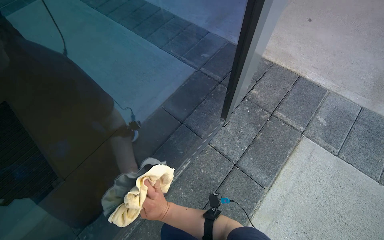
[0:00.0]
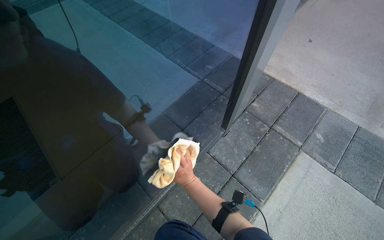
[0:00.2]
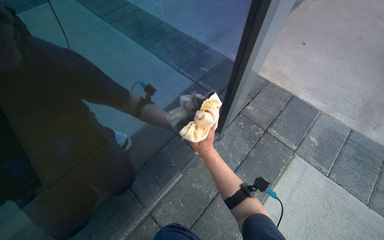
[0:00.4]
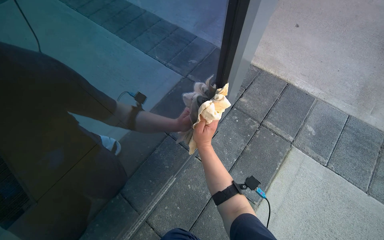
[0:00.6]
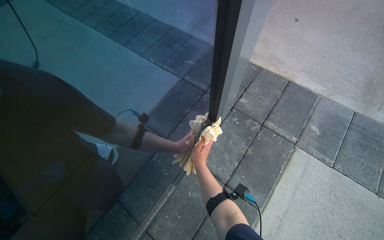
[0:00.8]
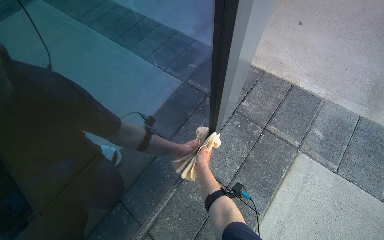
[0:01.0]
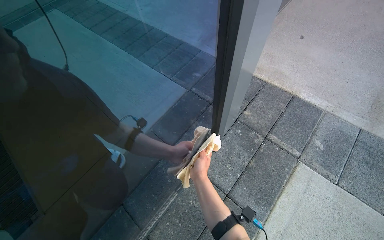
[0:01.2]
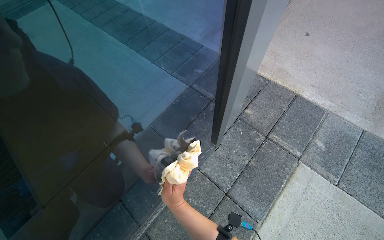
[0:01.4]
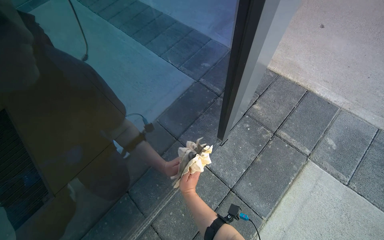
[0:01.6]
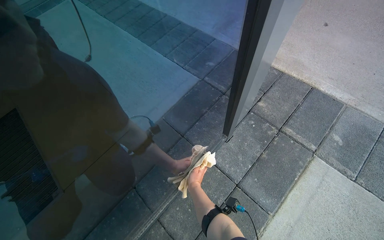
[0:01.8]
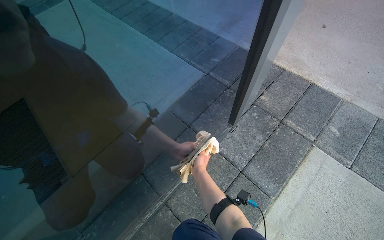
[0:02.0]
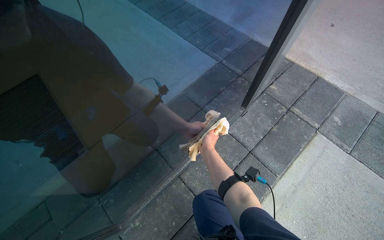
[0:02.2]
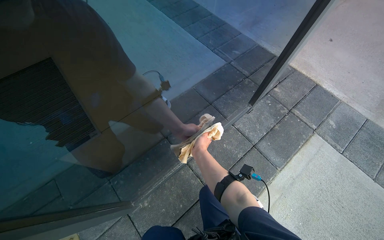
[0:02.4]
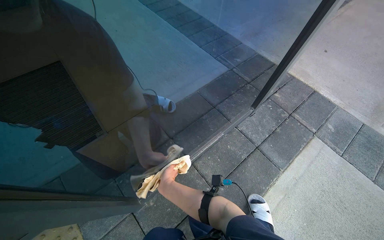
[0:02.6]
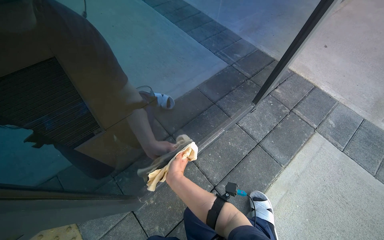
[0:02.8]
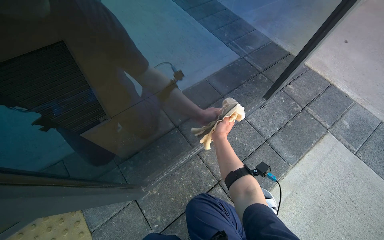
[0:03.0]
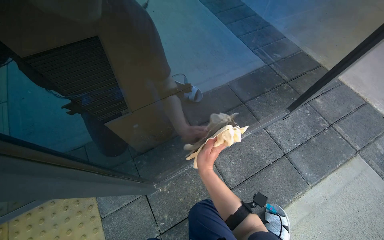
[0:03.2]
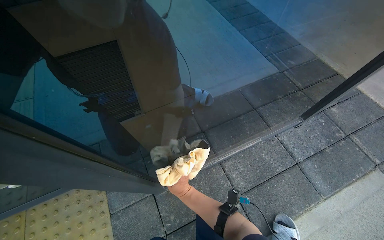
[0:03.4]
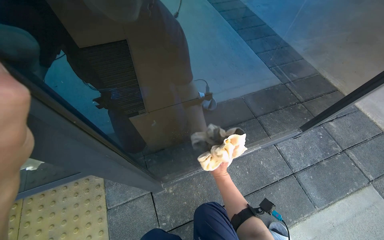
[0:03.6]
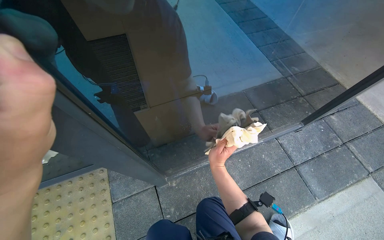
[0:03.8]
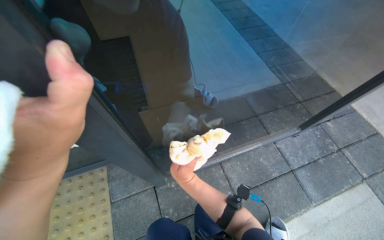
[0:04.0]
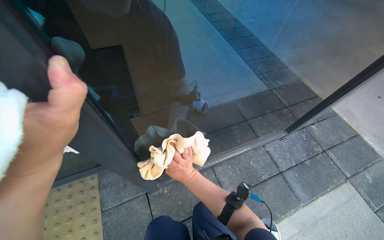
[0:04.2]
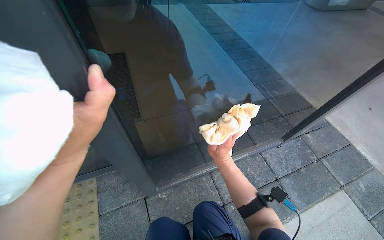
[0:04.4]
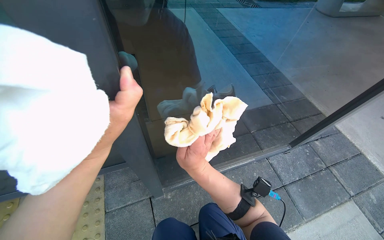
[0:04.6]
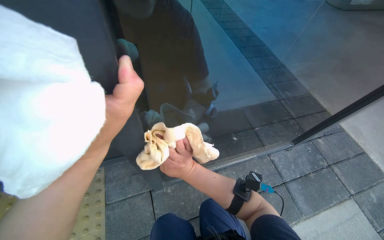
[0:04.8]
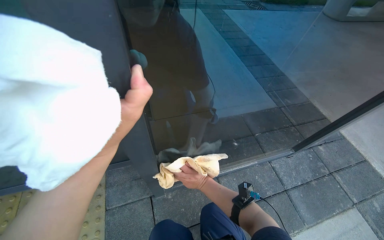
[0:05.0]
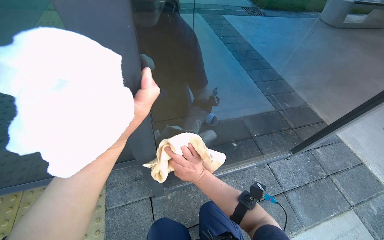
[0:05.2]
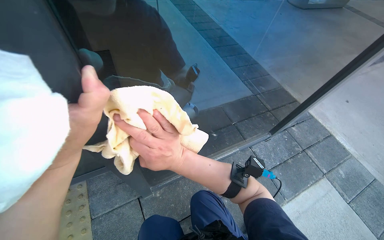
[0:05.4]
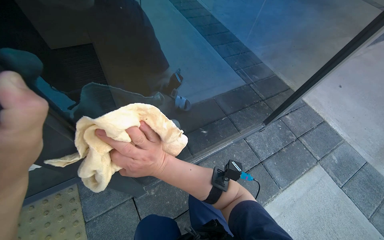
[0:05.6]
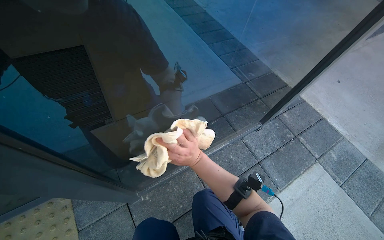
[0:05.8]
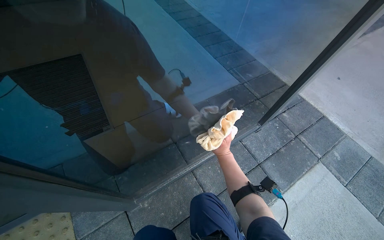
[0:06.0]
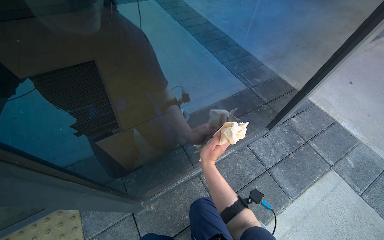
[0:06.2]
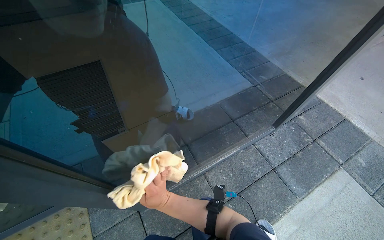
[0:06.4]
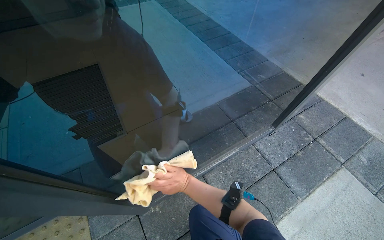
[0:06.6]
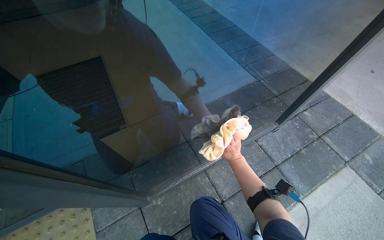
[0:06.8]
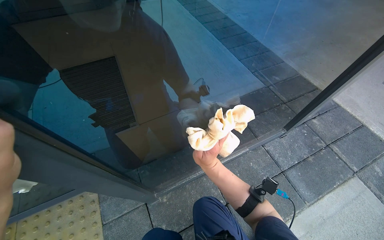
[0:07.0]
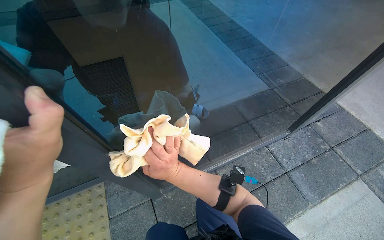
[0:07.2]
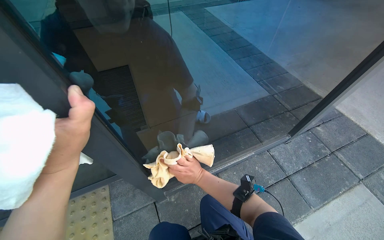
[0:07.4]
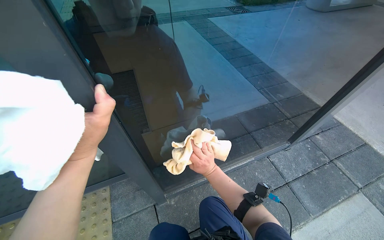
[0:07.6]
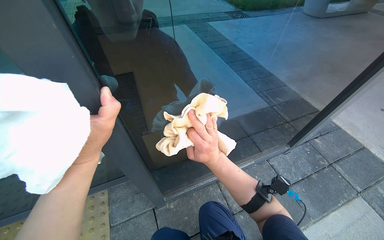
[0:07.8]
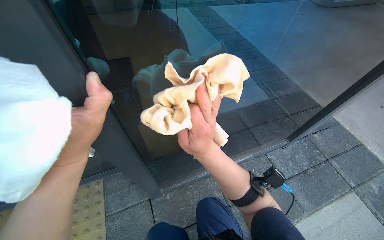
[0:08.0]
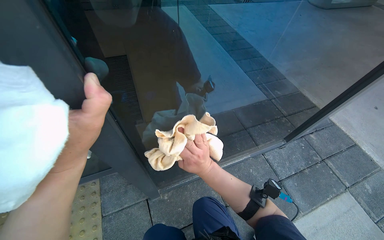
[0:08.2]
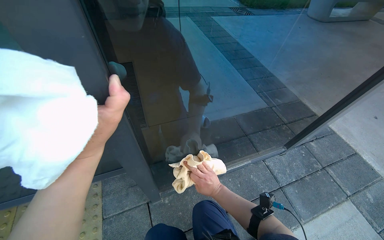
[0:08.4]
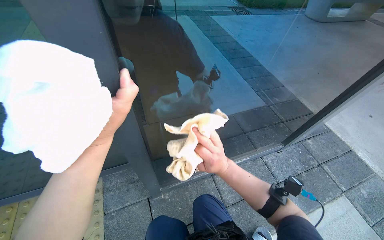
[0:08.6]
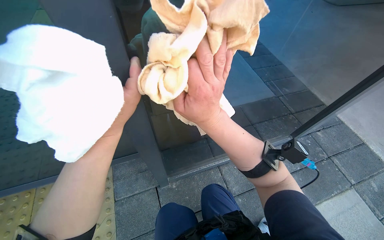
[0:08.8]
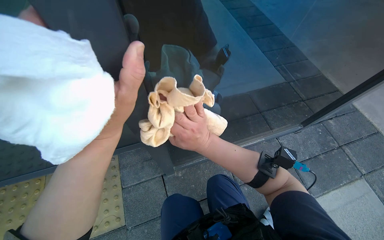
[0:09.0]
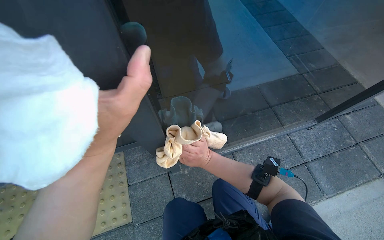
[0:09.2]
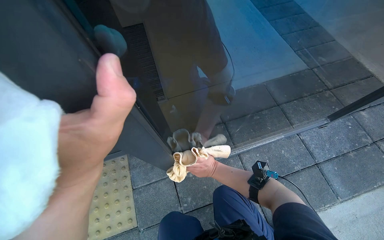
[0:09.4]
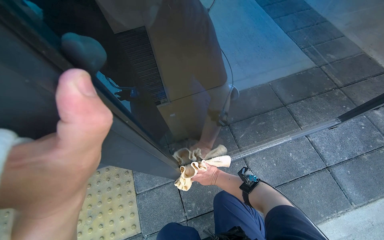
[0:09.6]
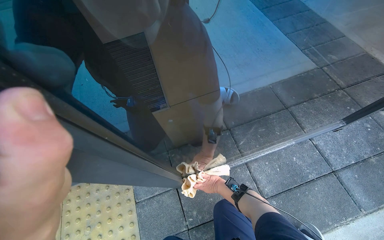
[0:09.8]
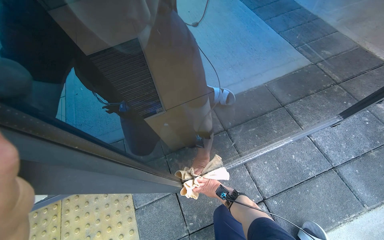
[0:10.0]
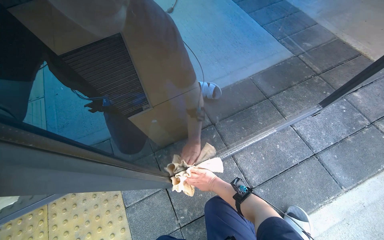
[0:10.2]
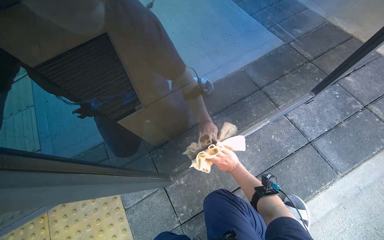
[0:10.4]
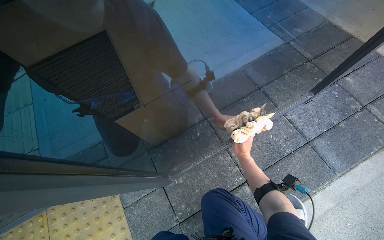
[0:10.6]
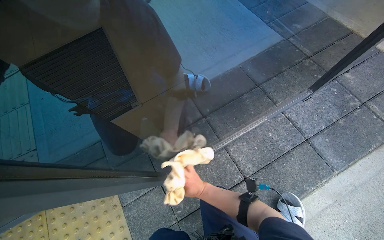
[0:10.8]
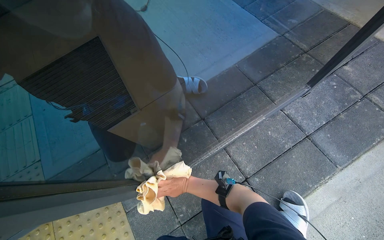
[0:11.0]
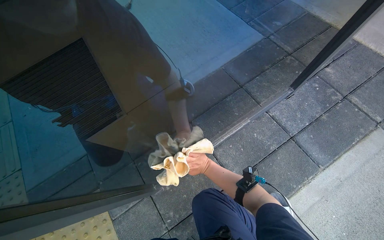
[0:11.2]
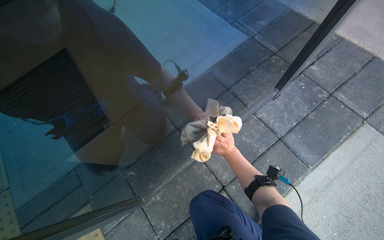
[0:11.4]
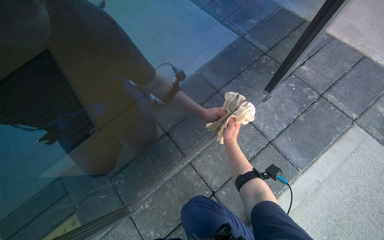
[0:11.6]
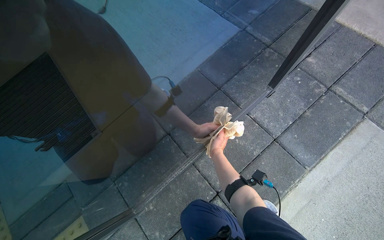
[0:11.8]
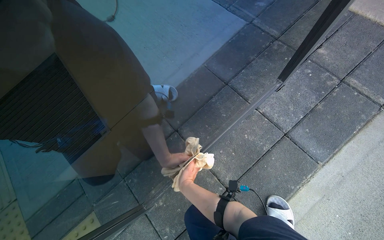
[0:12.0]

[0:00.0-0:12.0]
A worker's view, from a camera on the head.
Job: cleaning windows.
The whole recording: Cleaning glass door. The worker cleans the glass door using a squeegee and then wipes it with a cloth, also cleaning the door handle.
0:01.6 to 0:03.0: The camera travels about 50 cm.
0:03.0 to 0:04.4: The right hand goes farther from the camera and returns, approximately 20 cm each way.
0:04.4 to 0:06.0: The right hand swings nearer and farther, approximately 35 cm each way, with 3 reversals.
0:06.0 to 0:07.6: The right hand moves nearer and farther over about 25 cm, changing direction 3 times.
0:07.6 to 0:09.0: The right hand moves nearer and farther over roughly 25 cm, changing direction 3 times.
0:09.0 to 0:10.4: The right hand shifts roughly 40 cm farther from the camera, to the right and down the picture.

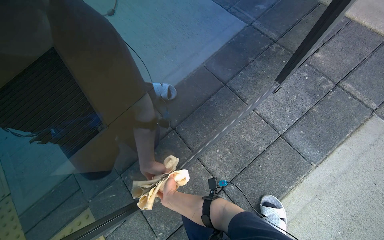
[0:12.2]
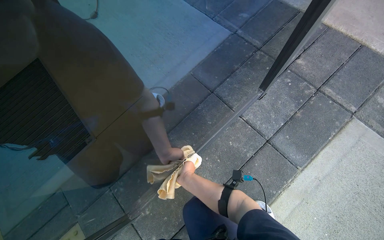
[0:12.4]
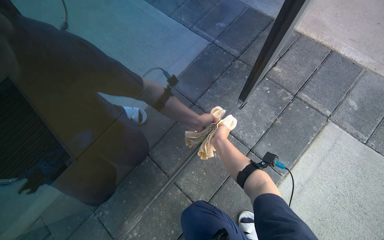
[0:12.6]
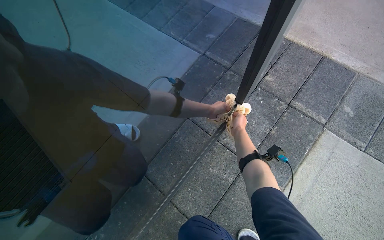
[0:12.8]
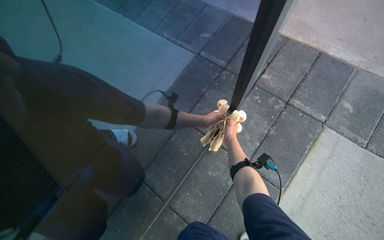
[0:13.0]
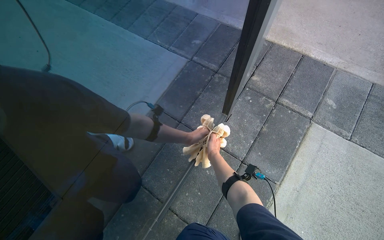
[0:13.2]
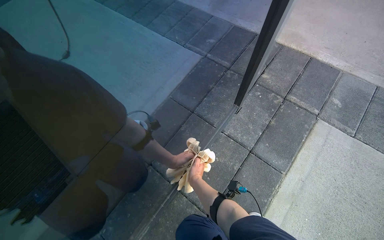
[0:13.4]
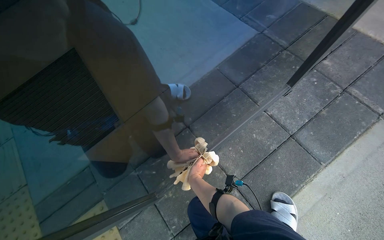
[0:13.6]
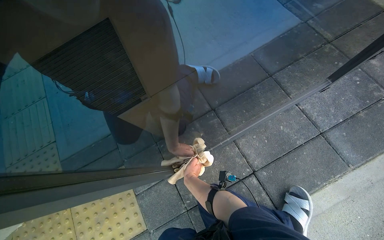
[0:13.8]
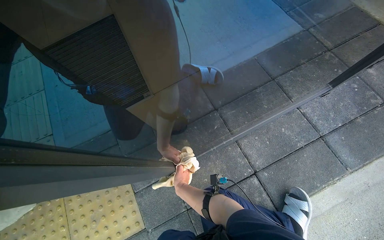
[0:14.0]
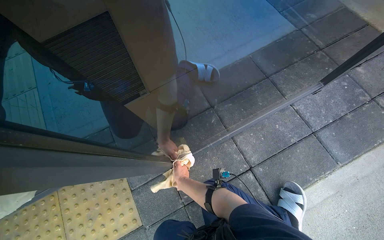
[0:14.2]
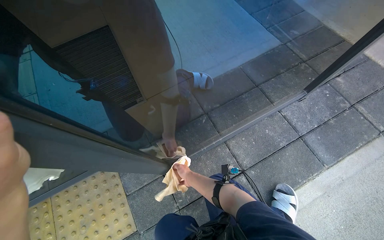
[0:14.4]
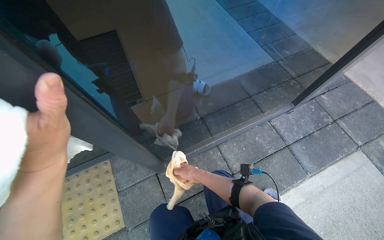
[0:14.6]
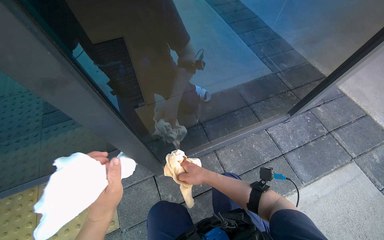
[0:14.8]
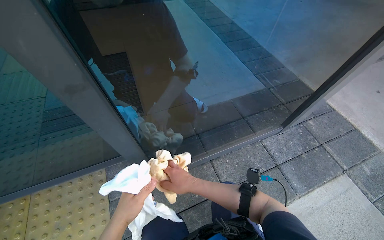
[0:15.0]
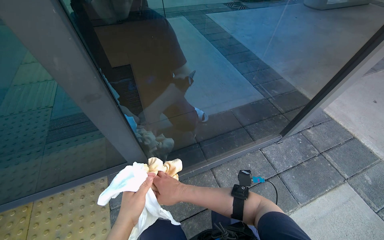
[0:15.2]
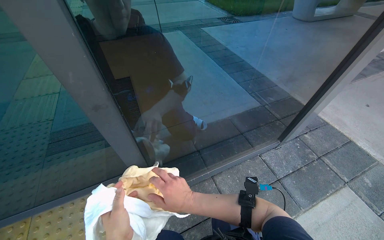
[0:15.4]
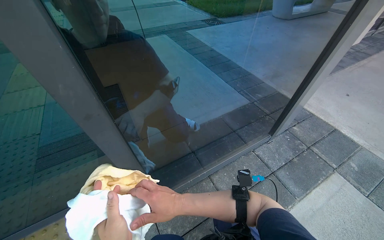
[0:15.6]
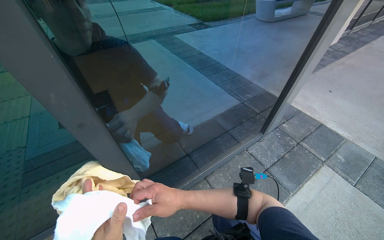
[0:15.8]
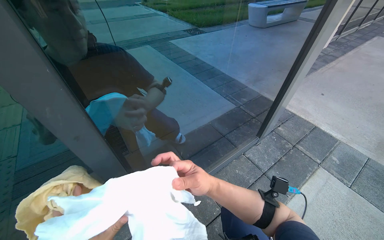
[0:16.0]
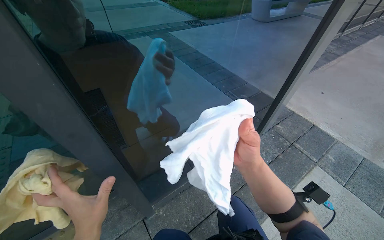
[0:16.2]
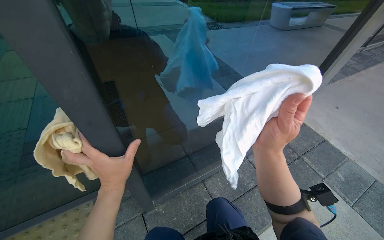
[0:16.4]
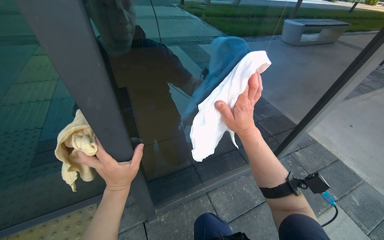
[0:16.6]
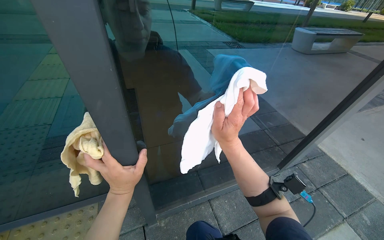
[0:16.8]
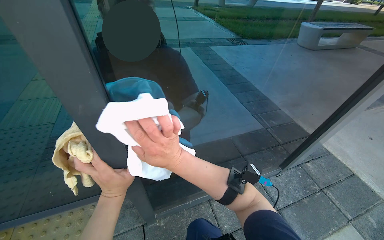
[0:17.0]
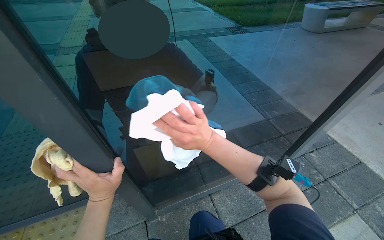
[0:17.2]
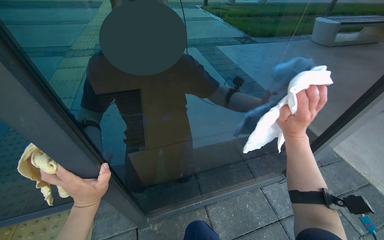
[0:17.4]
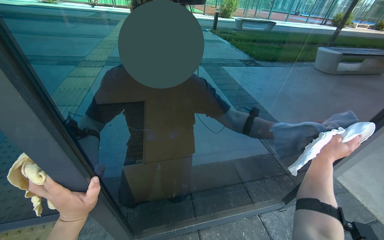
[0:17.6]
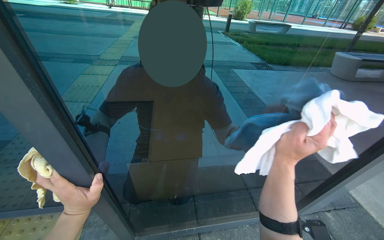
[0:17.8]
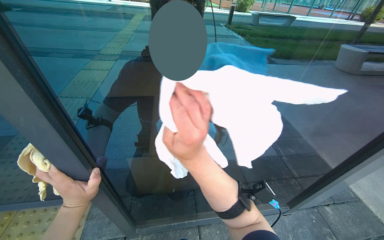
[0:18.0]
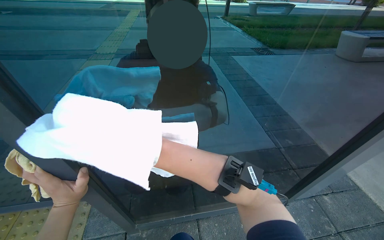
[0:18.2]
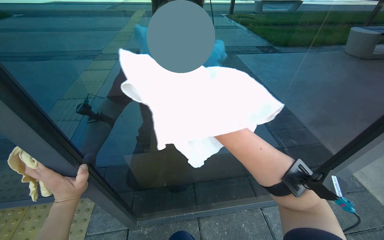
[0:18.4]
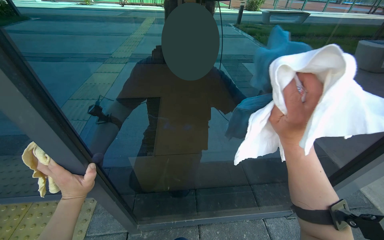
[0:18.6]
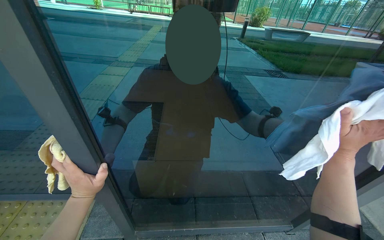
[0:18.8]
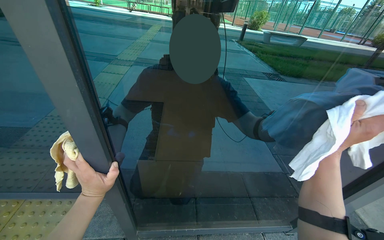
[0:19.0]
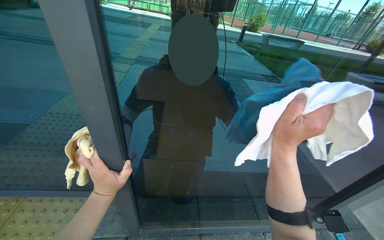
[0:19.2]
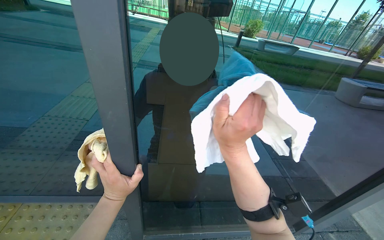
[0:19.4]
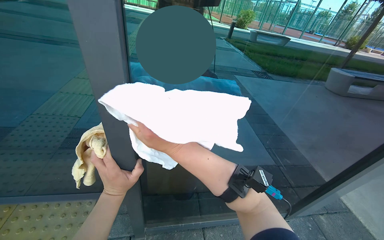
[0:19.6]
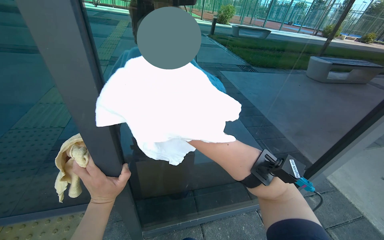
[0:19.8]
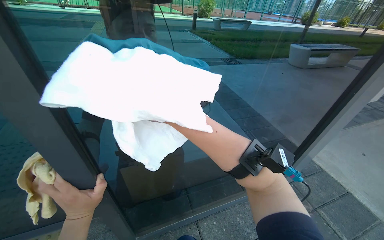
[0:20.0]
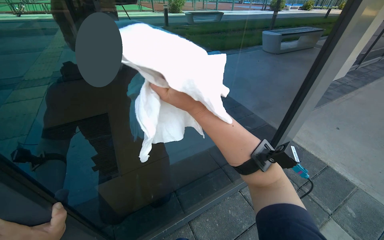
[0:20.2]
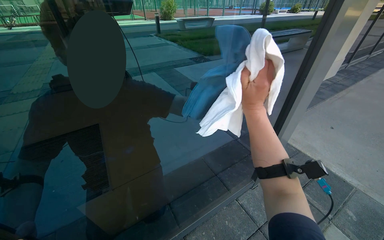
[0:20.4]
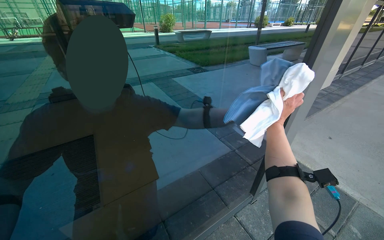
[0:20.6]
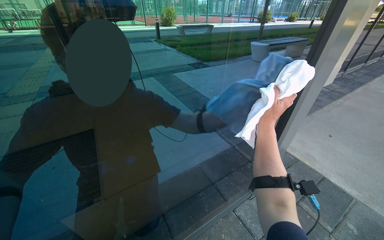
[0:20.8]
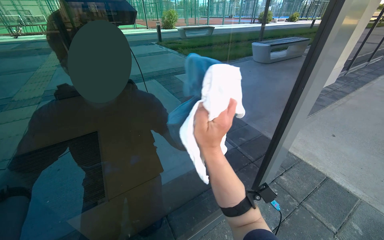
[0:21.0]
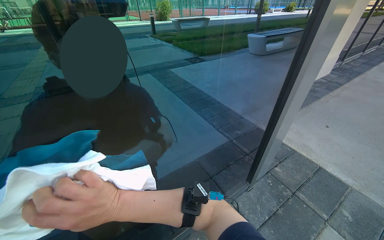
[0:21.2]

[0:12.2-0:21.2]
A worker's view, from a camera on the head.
Job: cleaning windows.
The whole recording: Cleaning glass door. The worker cleans the glass door using a squeegee and then wipes it with a cloth, also cleaning the door handle.
0:13.8 to 0:15.2: The view tilts about 20 degrees upward. The right hand is displaced nearer to the camera by roughly 30 cm.
0:15.2 to 0:16.6: The right hand moves up the picture, approximately 30 cm.
0:16.6 to 0:18.2: The right hand moves left and right over approximately 50 cm, changing direction 2 times.
0:19.8 to 0:21.2: The right hand goes to the right and returns, about 60 cm each way.
